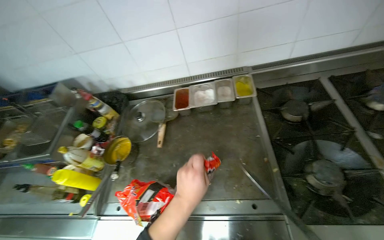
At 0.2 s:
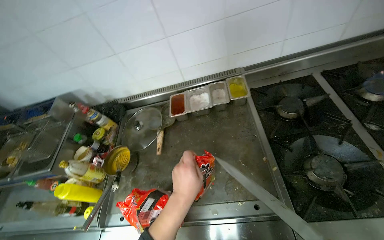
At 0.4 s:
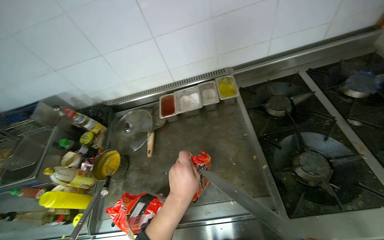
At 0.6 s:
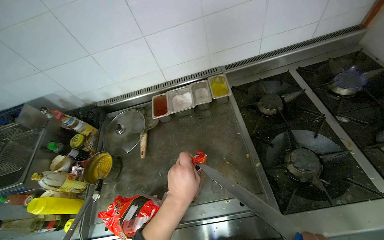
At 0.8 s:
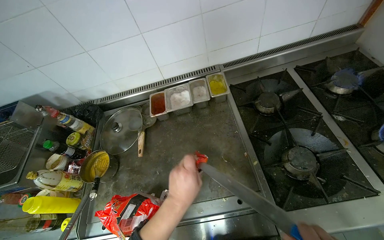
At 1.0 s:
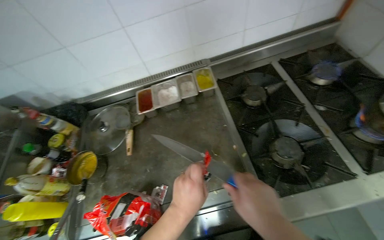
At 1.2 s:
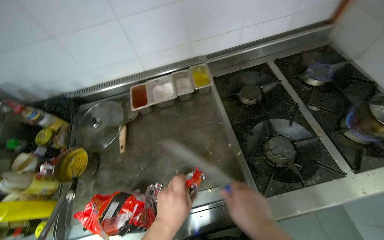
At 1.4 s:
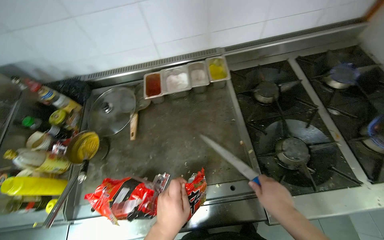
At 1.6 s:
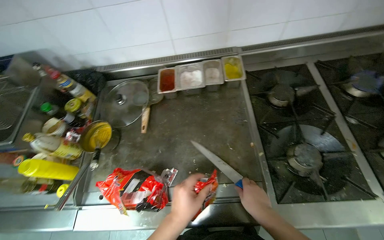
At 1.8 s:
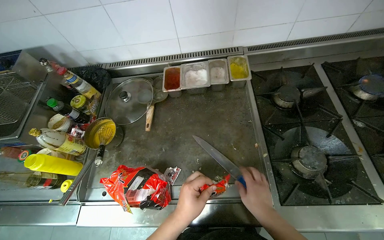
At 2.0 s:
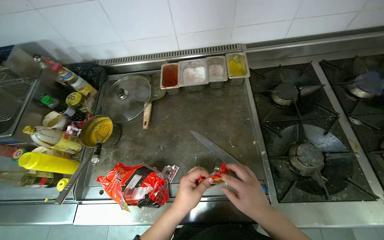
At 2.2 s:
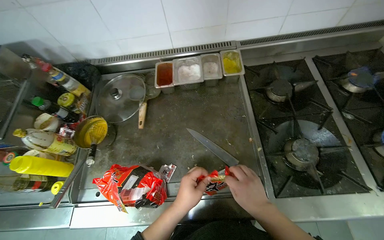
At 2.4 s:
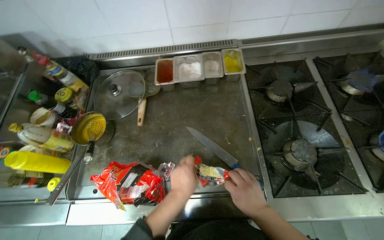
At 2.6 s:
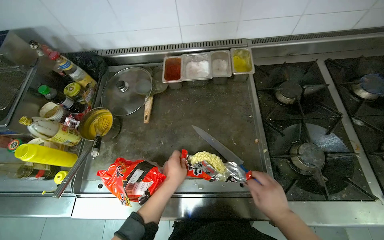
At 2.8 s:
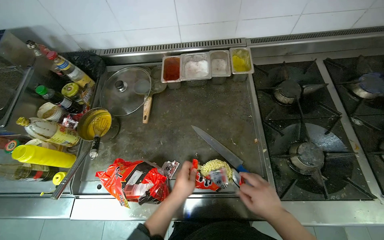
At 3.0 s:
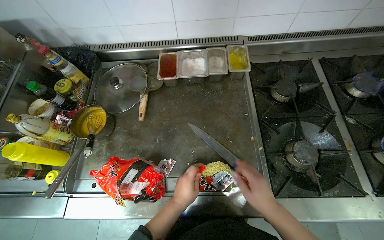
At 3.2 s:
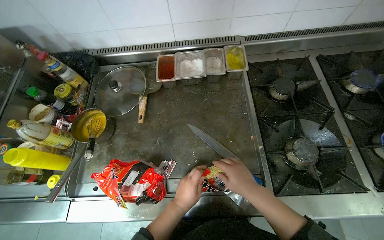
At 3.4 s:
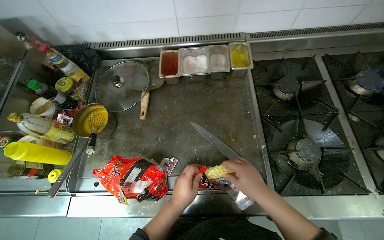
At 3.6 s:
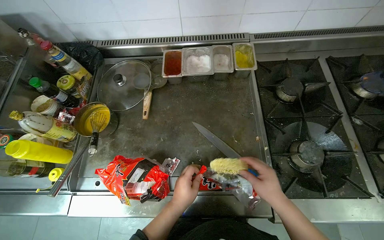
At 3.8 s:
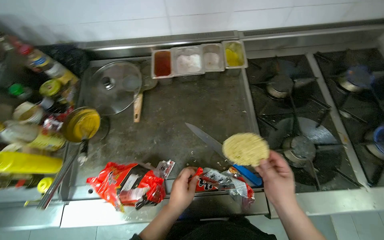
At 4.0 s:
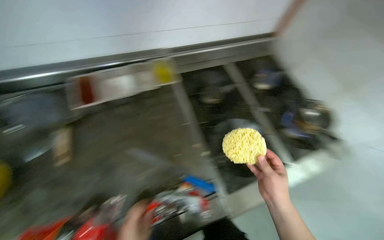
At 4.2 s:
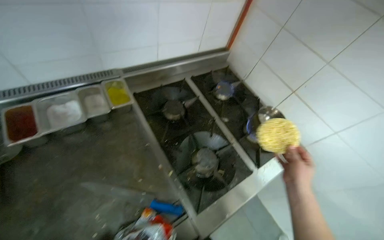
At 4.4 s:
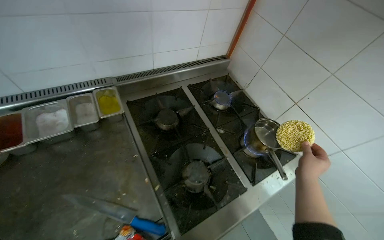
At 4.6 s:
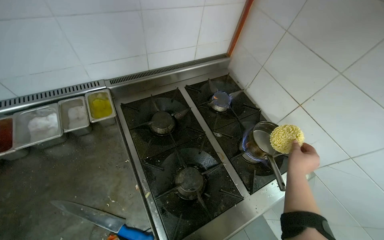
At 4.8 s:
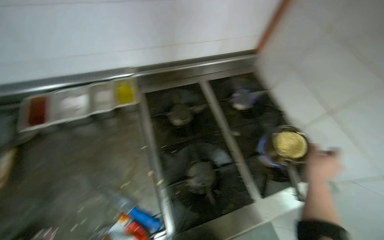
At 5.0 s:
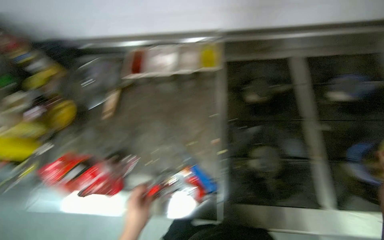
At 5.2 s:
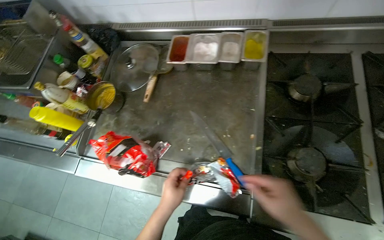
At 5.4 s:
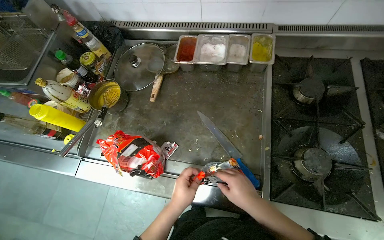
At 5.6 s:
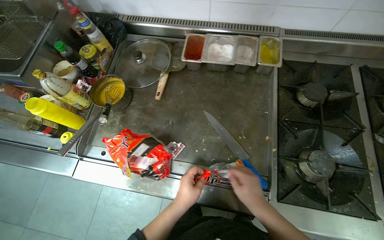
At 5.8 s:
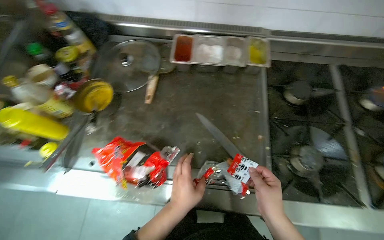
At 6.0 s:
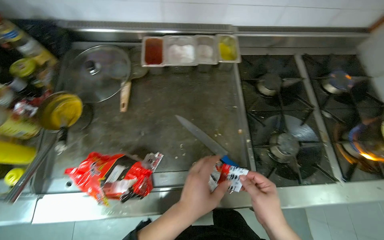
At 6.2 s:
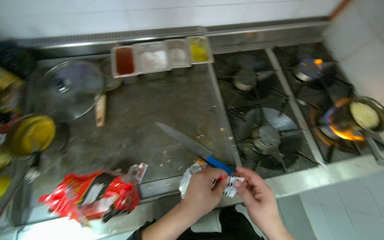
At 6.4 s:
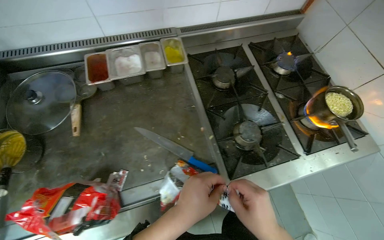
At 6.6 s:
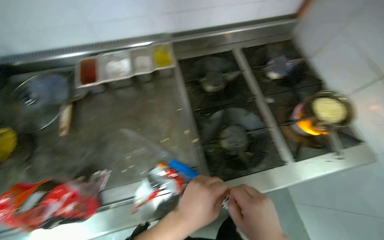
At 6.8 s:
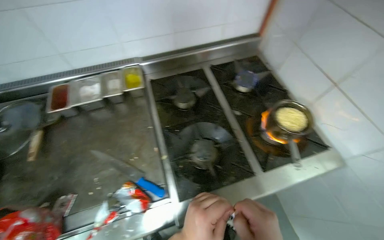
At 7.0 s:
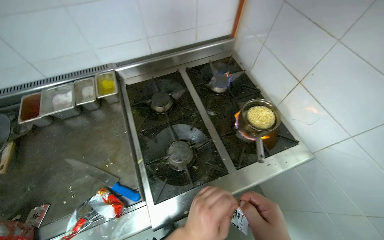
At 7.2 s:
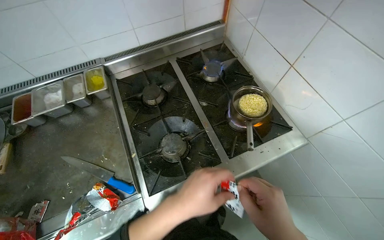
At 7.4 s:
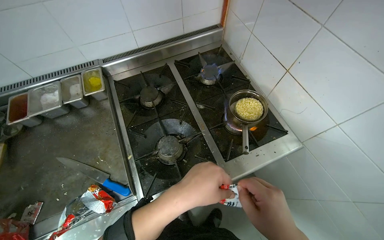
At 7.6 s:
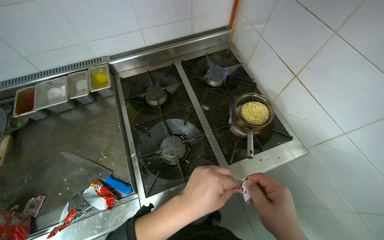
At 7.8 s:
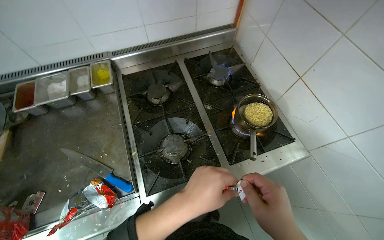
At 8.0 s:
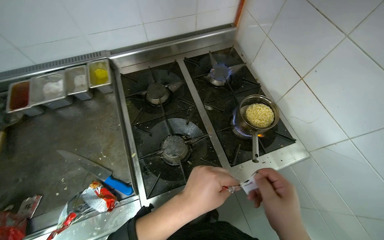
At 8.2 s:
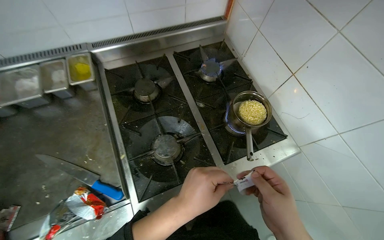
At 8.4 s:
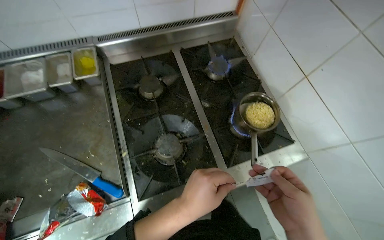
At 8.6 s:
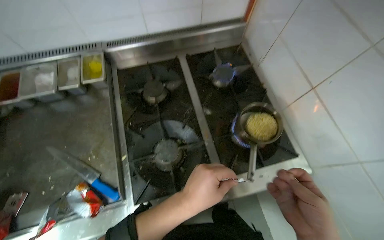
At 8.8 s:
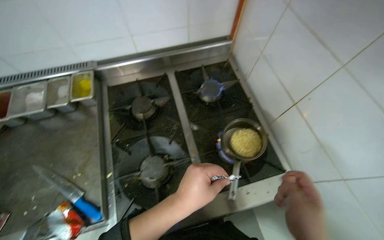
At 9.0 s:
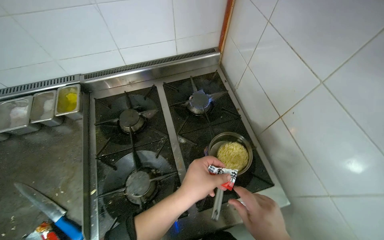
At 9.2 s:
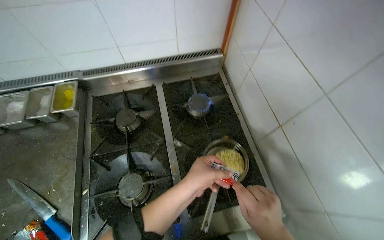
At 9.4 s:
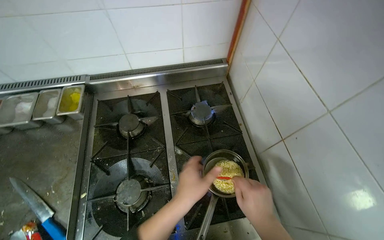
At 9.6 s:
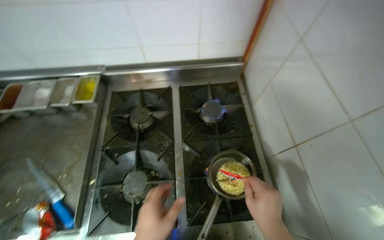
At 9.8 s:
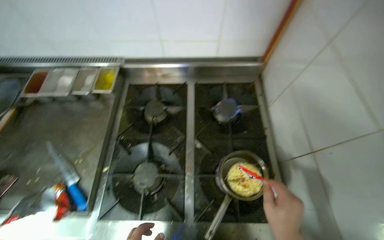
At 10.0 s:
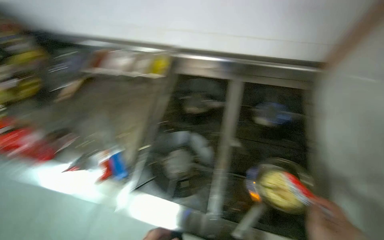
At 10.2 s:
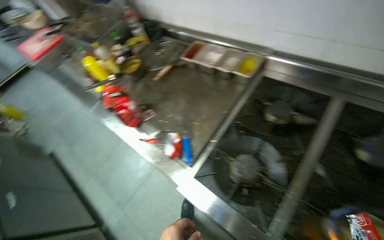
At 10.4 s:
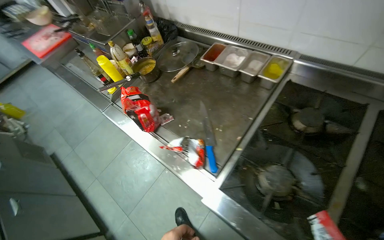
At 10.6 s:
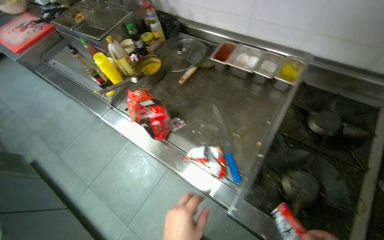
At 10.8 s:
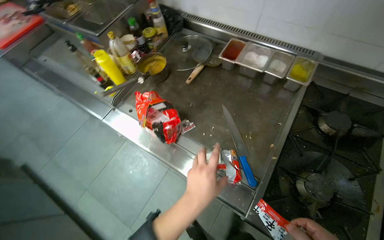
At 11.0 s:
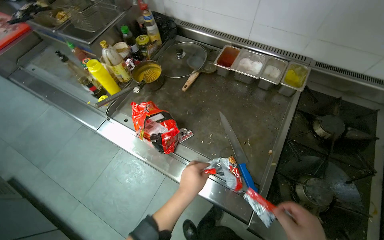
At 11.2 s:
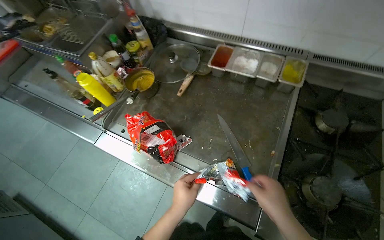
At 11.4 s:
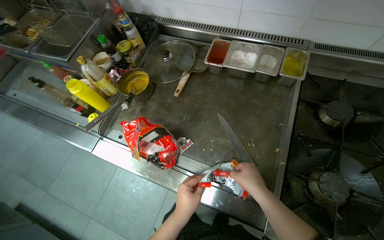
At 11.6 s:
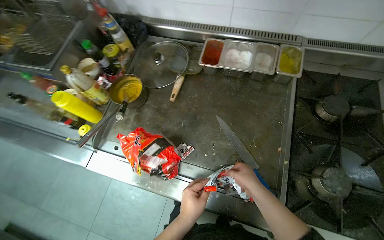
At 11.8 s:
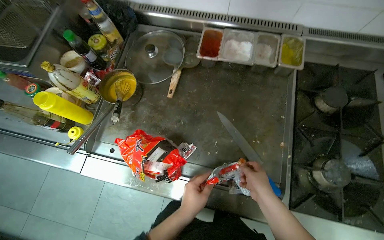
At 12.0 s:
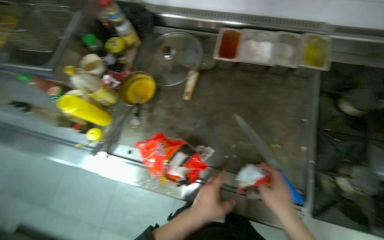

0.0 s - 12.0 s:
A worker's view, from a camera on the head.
Job: cooking food.
The whole recording: Preparing instant noodles for cooking. The worker opens a package of instant noodles, adds them to a pot, and mixes in seasoning packets.
1.6 s - 3.0 s: The left hand shifts approximately 10 cm farther from the camera.
3.0 s - 4.4 s: The head rotates about 40 degrees to the right.
4.4 s - 6.0 s: The wearer looks roughly 25 degrees further to the left. The view tips downward by about 15 degrees.
6.0 s - 7.6 s: The camera travels to the right, some 50 cm.
9.0 s - 10.4 s: The head turns to the left by about 55 degrees.
10.4 s - 12.0 s: The wearer moves approximately 50 cm. The head turns to the right by some 25 degrees.

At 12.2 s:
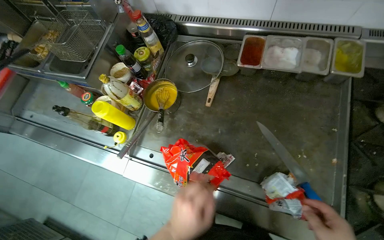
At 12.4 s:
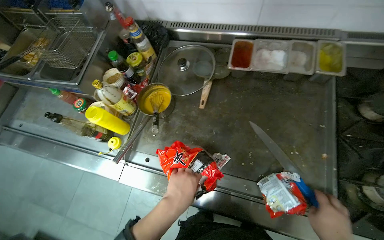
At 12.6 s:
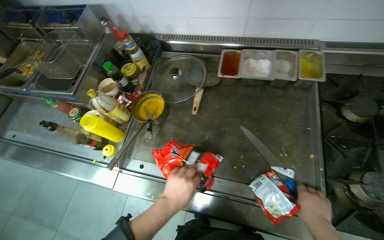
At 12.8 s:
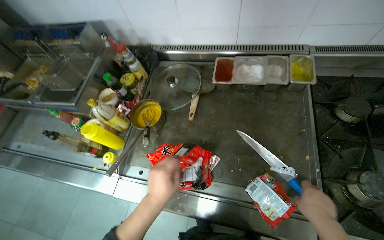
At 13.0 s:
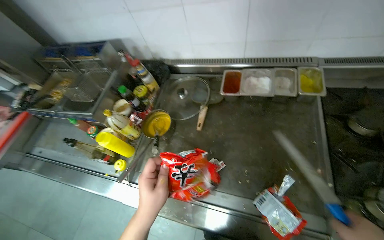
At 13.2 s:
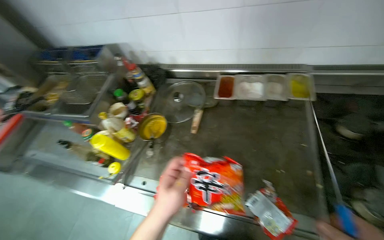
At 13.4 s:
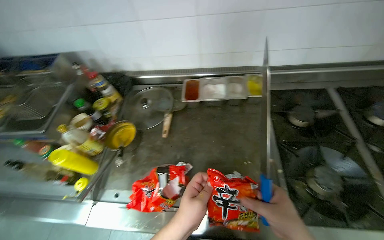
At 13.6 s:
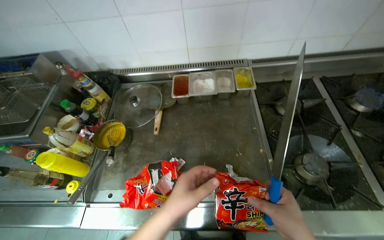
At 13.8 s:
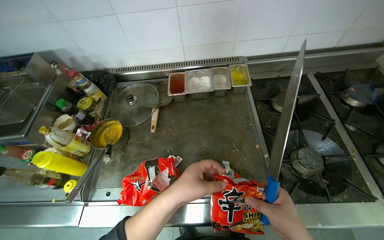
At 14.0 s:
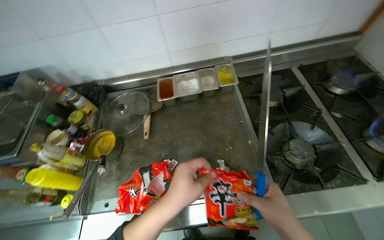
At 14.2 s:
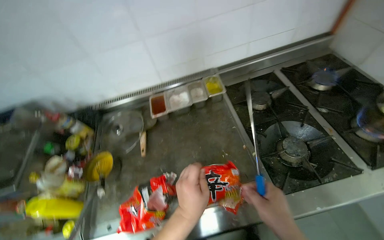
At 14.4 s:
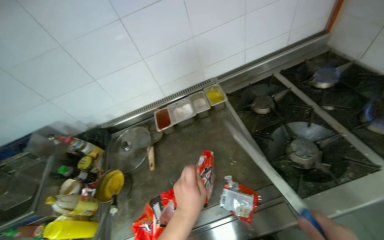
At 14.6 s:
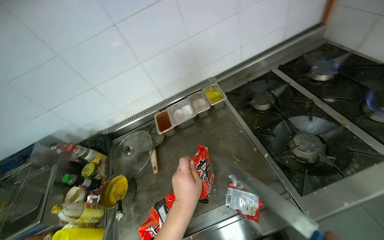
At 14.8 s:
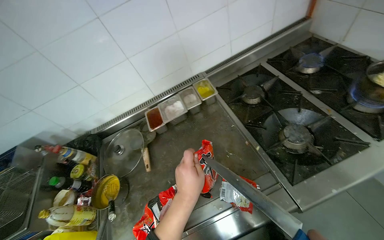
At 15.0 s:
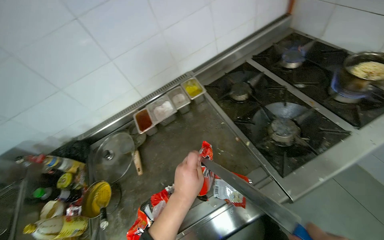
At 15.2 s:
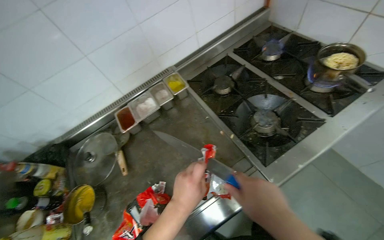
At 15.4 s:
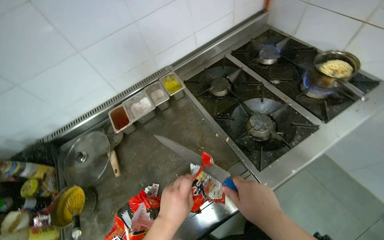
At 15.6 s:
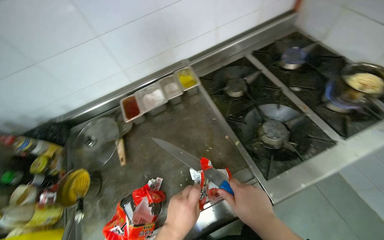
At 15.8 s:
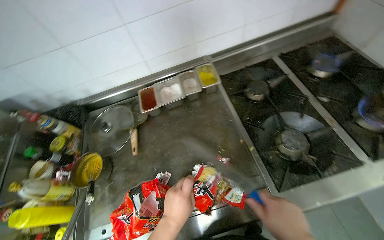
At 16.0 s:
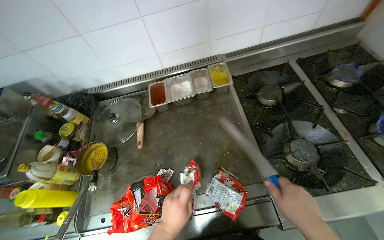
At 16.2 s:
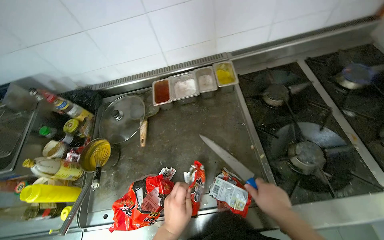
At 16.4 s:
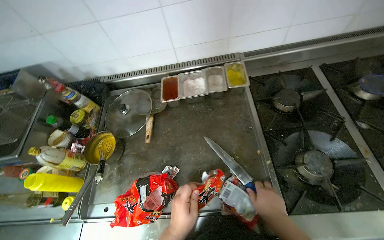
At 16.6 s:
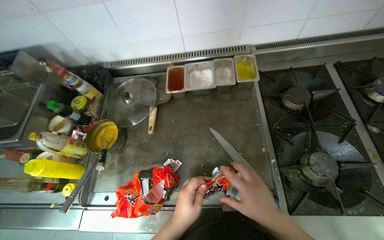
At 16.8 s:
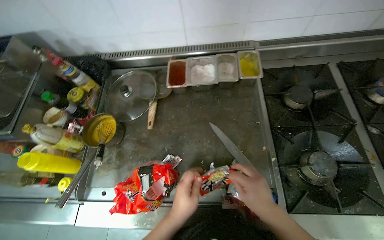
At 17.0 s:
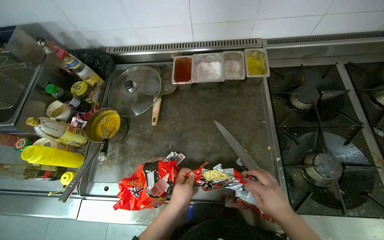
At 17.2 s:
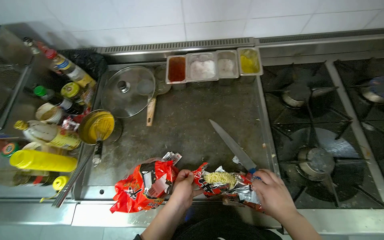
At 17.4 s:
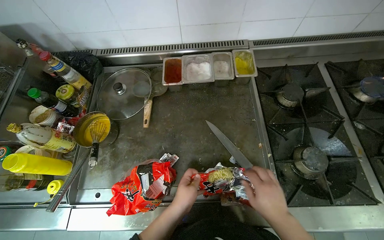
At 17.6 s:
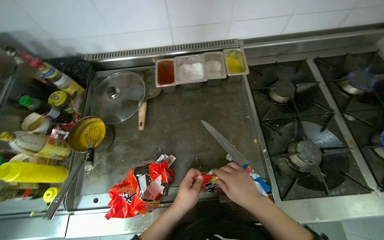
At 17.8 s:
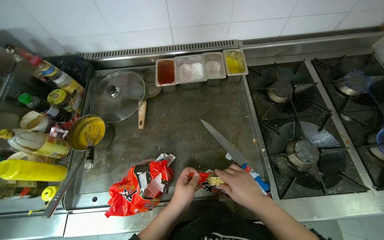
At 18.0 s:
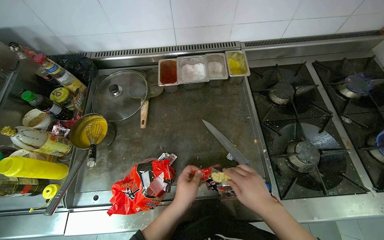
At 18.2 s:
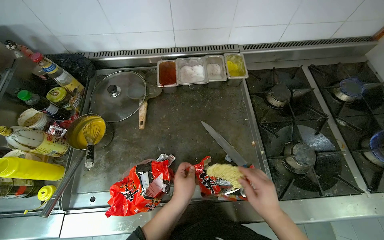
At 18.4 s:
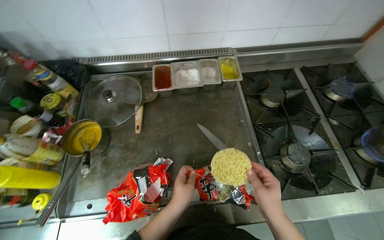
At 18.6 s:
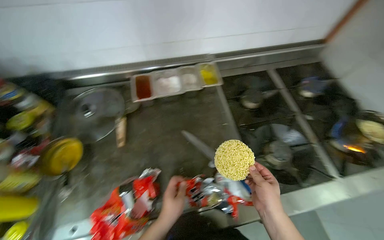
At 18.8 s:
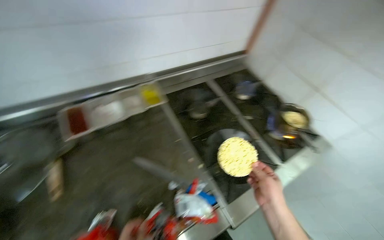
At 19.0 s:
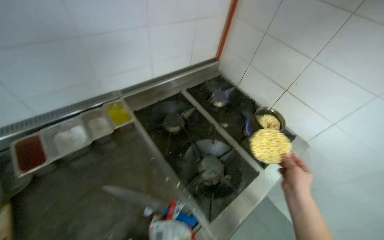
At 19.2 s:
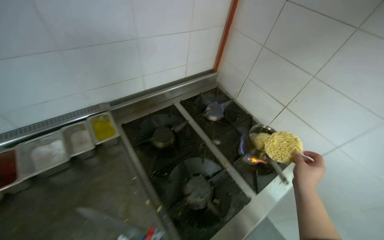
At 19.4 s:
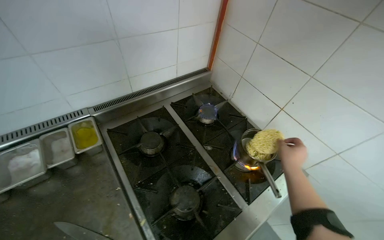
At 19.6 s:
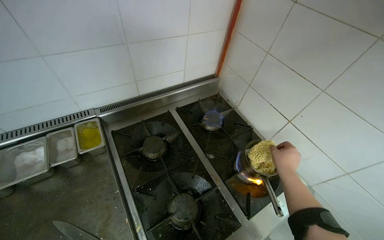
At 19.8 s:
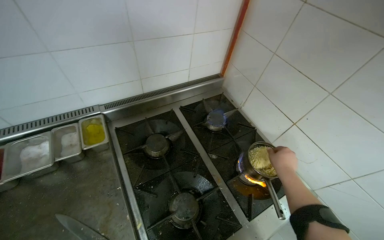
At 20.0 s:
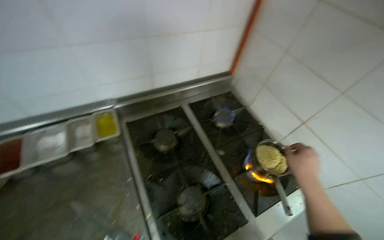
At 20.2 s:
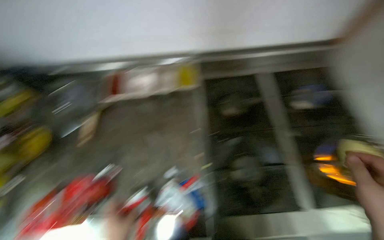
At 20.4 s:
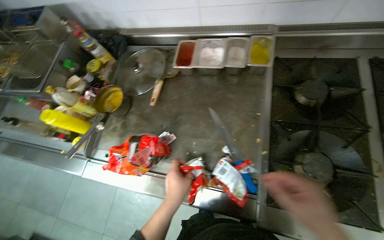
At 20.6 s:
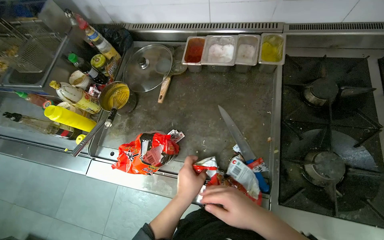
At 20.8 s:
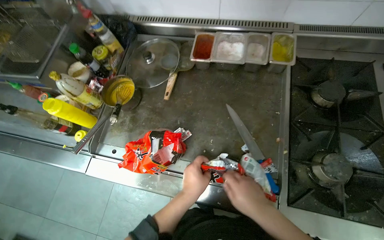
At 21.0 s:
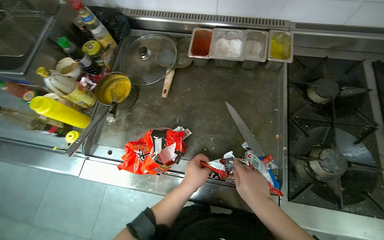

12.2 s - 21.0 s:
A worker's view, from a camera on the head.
Job: cooking food.
The whole recording: Preparing instant noodles for cooking. The worker opens a package of instant noodles, adds them to a pot, and mixes in seasoning packets.
12.2 s - 13.6 s: The wearer looks roughly 20 degrees further to the right. The wearer looks approximately 15 degrees further upward. The left hand travels farther from the camera and back again, roughly 10 cm each way.
13.6 s - 15.2 s: Everything in view rotates roughly 30 degrees counterclockwise.
15.2 s - 16.6 s: The scene turns approximately 30 degrees clockwise in the picture. The right hand travels farther from the camera by some 15 cm.
16.6 s - 18.0 s: The hands make small movements and keep their place.
18.0 s - 19.6 s: The camera is carried approximately 40 cm. The head turns to the right by some 25 degrees.
19.6 s - 21.0 s: The wearer moves some 40 cm. The wearer looks about 40 degrees further to the left. The view tilts approximately 20 degrees downward.
